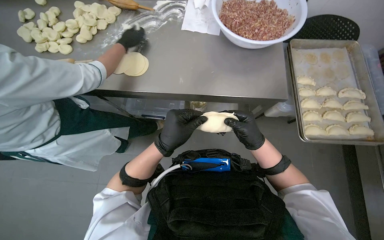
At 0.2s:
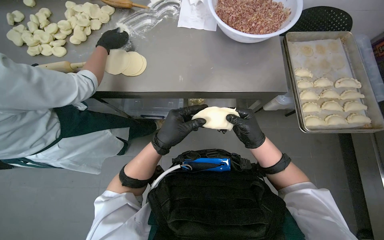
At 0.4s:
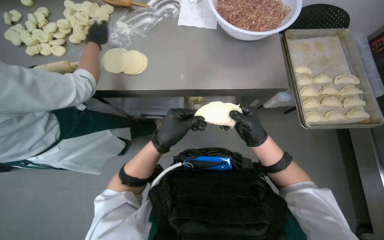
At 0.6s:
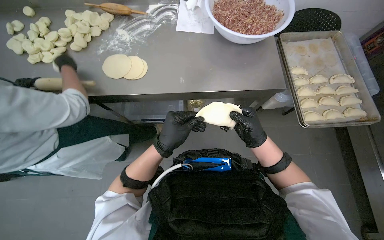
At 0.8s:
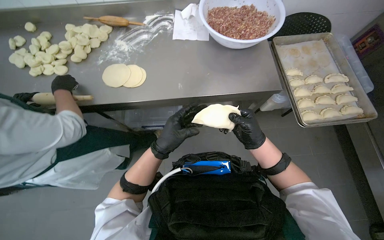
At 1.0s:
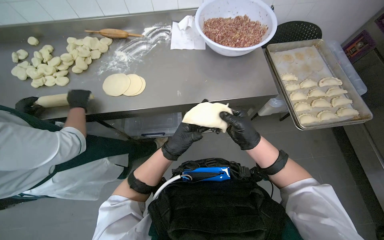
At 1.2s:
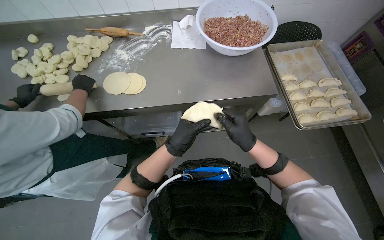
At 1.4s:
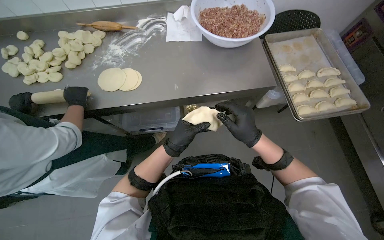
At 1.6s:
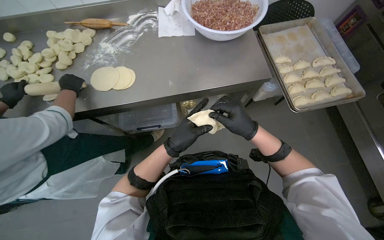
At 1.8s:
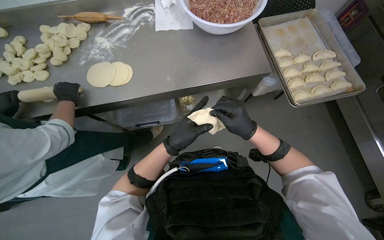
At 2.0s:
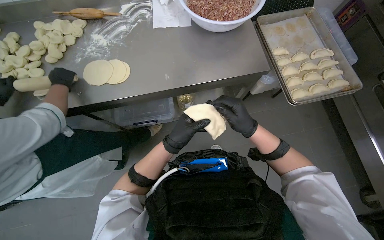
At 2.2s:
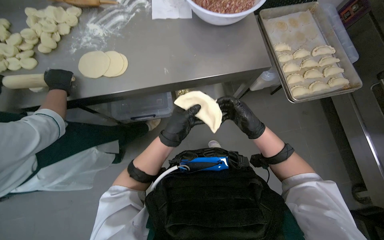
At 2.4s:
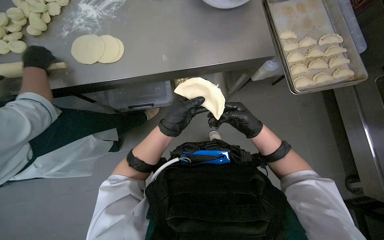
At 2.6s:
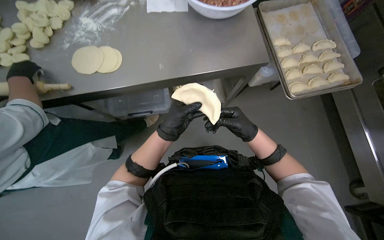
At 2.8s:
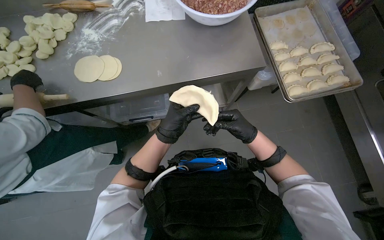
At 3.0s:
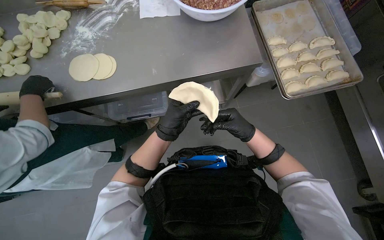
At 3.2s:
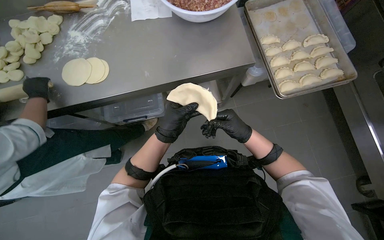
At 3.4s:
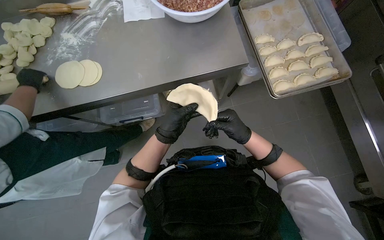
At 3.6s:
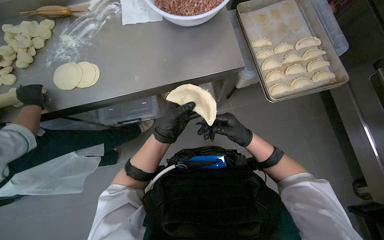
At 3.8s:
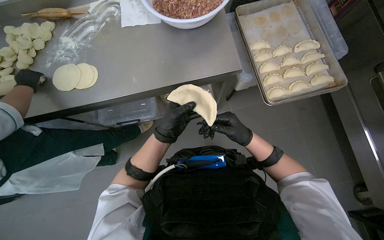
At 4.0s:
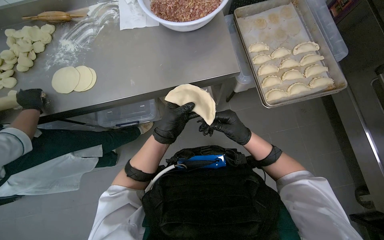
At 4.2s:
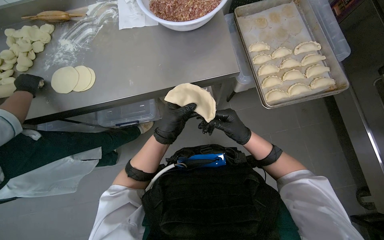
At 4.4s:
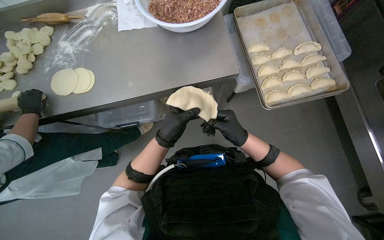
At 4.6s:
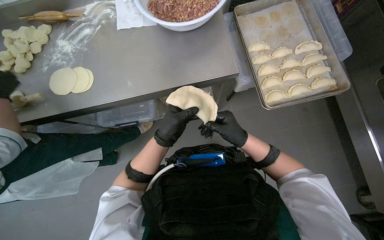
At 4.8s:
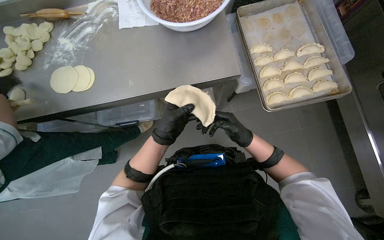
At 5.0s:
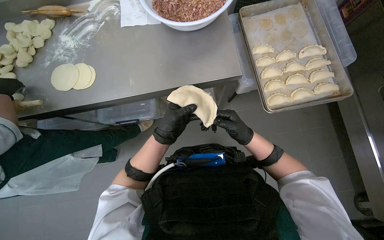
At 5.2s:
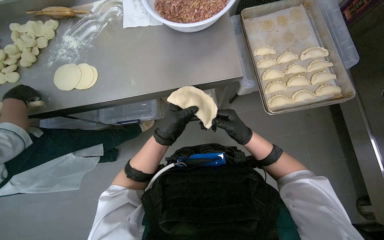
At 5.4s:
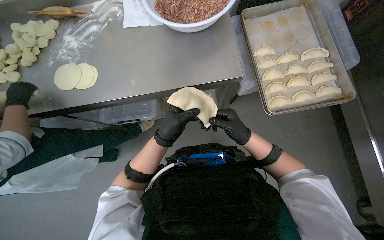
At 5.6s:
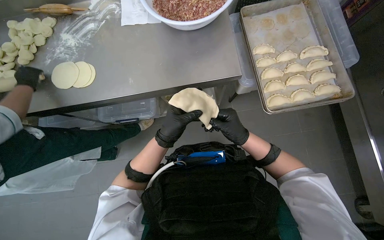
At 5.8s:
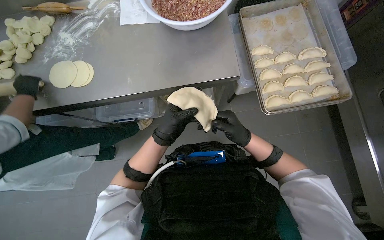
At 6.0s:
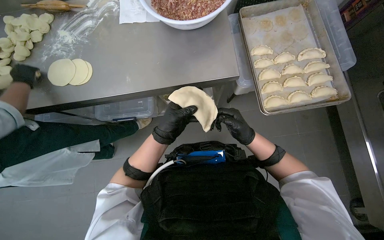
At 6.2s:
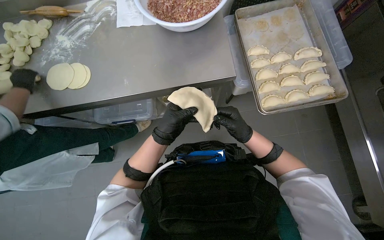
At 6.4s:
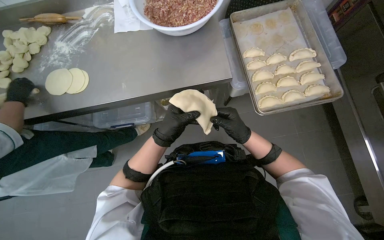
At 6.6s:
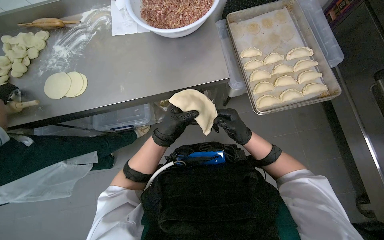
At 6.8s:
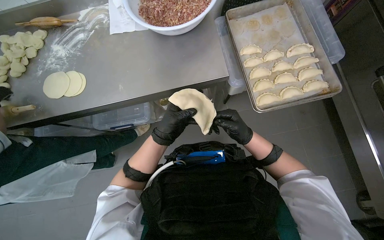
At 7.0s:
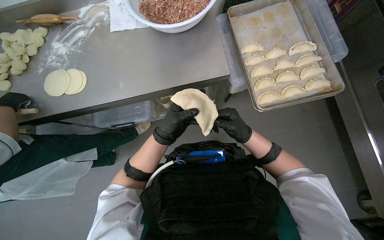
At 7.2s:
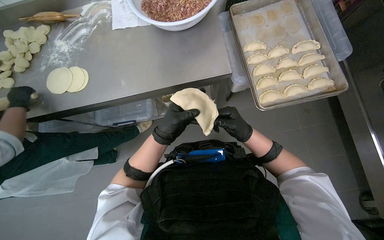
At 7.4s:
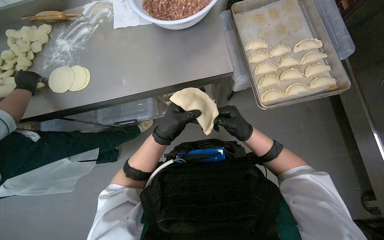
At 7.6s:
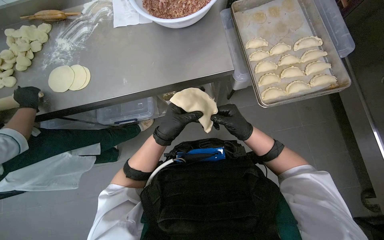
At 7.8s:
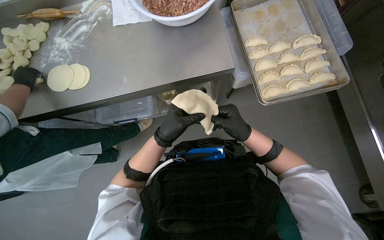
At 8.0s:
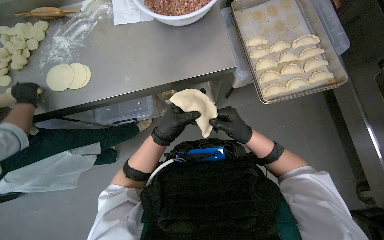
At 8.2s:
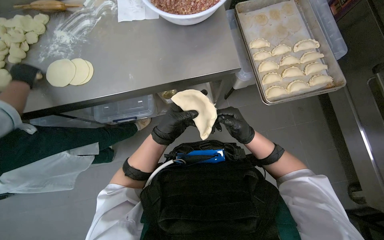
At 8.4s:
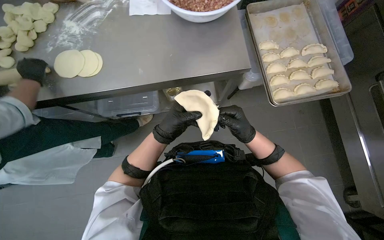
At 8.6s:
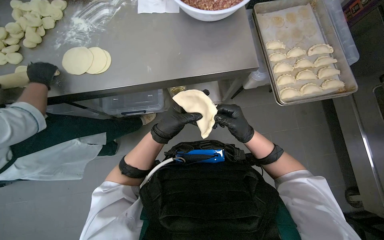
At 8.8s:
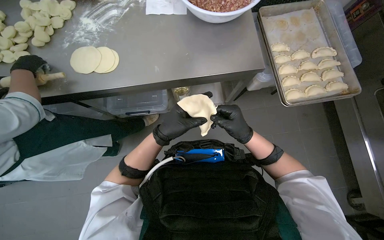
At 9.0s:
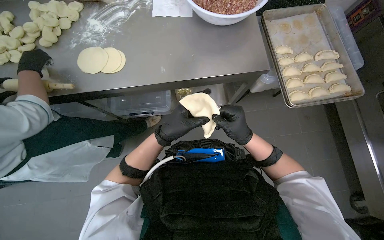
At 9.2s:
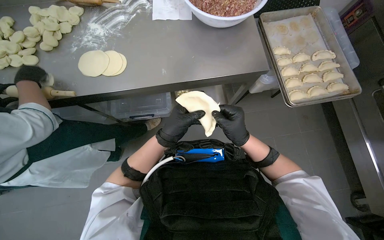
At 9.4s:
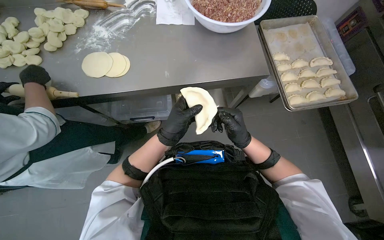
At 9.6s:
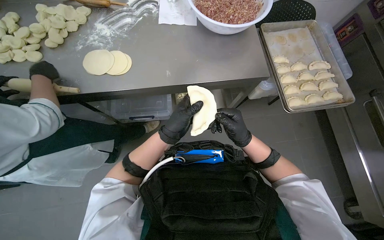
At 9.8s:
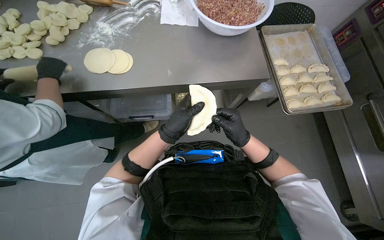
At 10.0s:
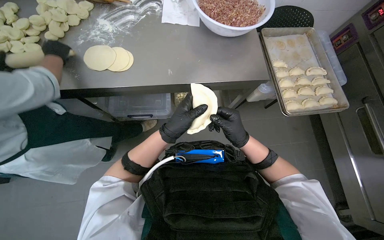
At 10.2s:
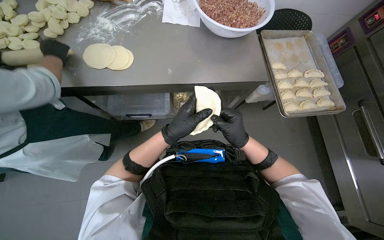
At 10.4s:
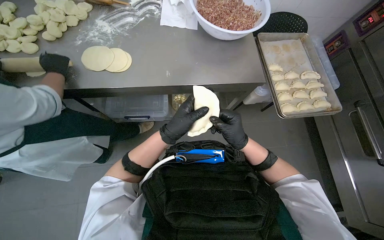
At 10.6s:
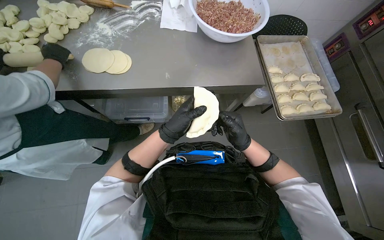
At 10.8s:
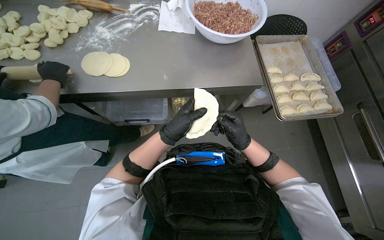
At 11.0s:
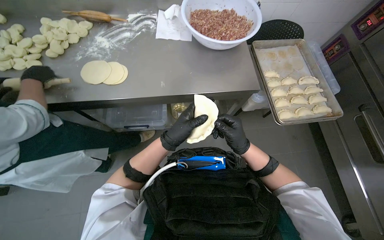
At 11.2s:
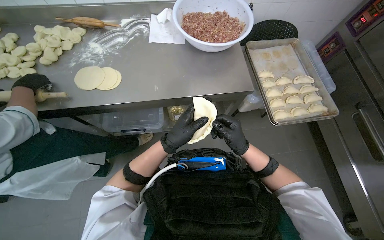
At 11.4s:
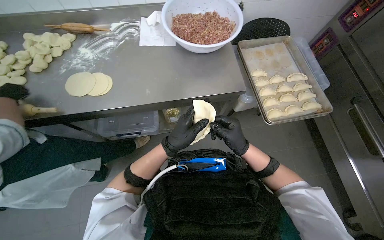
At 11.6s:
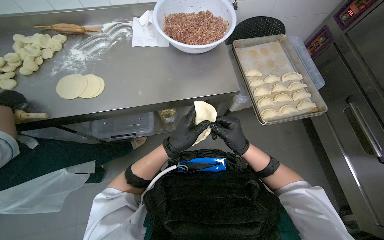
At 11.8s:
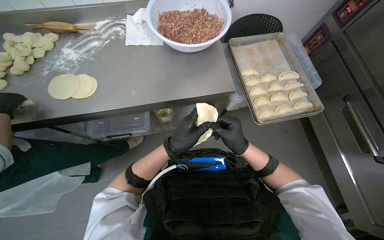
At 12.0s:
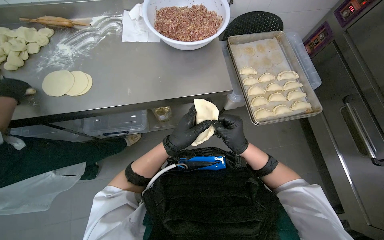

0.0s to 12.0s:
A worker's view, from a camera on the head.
Job: preparing food.
The whole recording: Preparing meat-filled dumplings. The worker places meat filling onto dough circles, seals them, and places them onto a tray.
1.6s to 3.0s: The right hand is displaced farther from the camera by roughly 10 cm.
3.0s to 7.6s: The hands are busy where they are.
9.0s to 10.4s: The hands stay close to where they were, moving slightly.

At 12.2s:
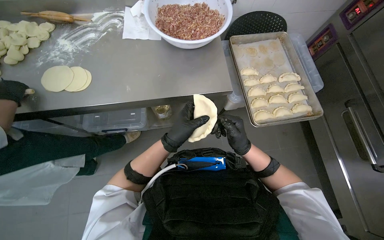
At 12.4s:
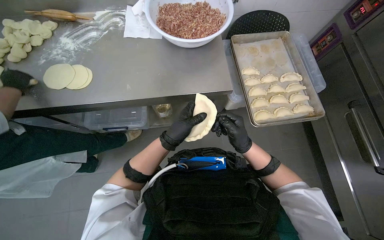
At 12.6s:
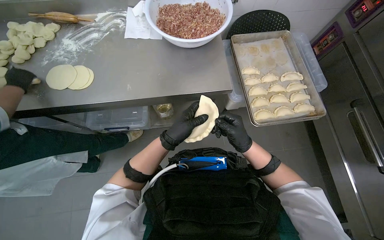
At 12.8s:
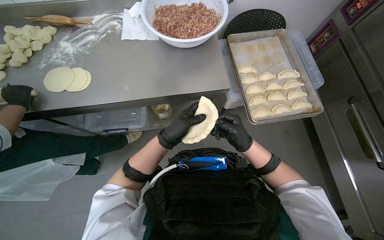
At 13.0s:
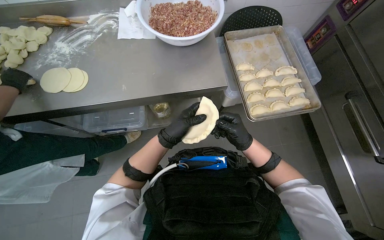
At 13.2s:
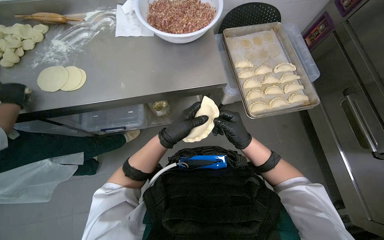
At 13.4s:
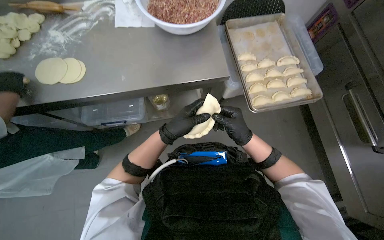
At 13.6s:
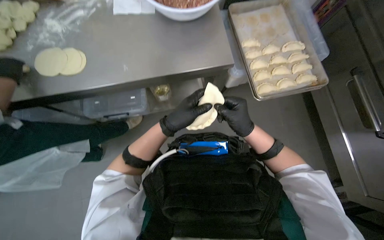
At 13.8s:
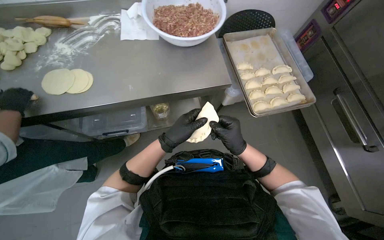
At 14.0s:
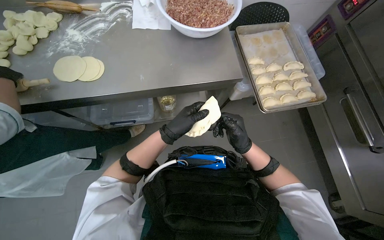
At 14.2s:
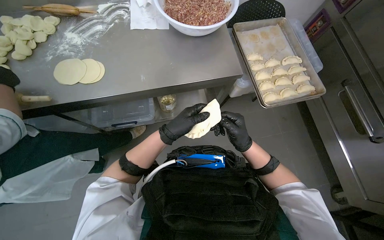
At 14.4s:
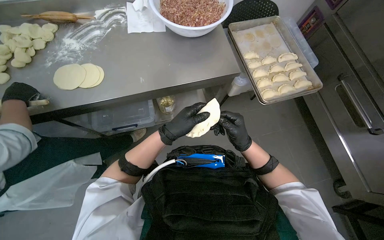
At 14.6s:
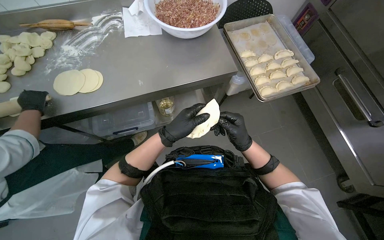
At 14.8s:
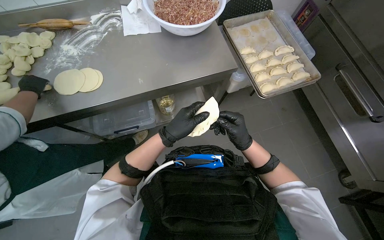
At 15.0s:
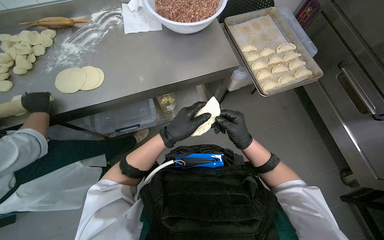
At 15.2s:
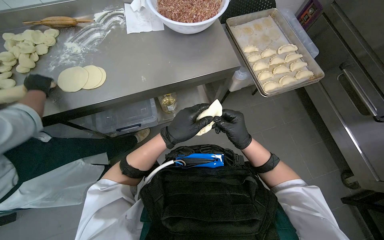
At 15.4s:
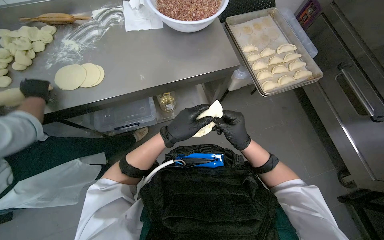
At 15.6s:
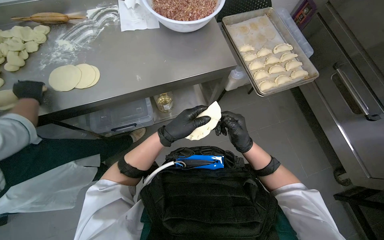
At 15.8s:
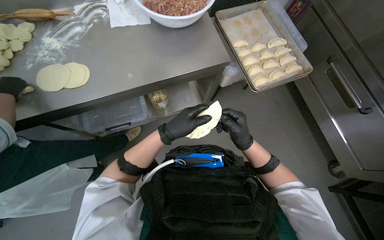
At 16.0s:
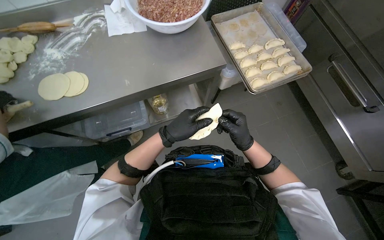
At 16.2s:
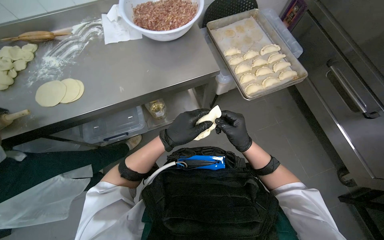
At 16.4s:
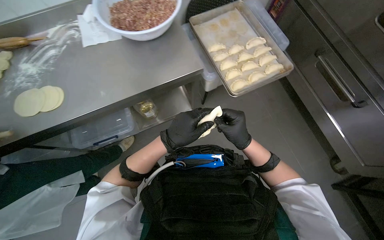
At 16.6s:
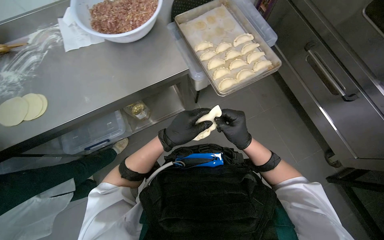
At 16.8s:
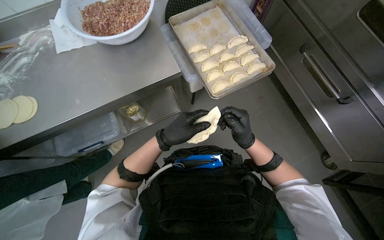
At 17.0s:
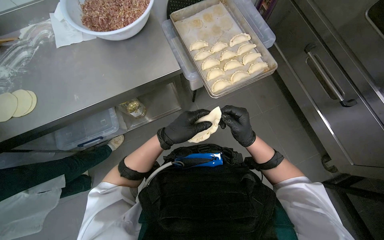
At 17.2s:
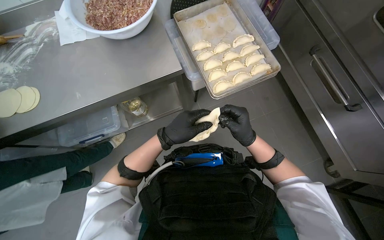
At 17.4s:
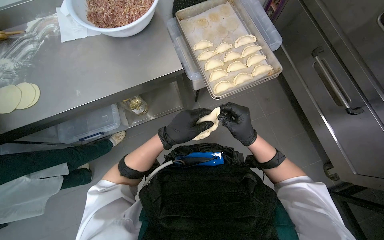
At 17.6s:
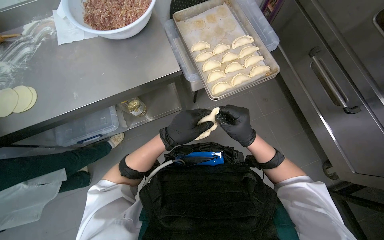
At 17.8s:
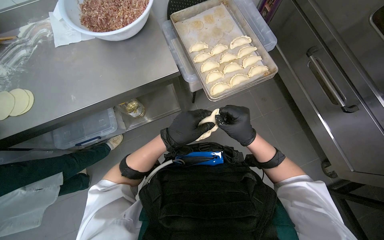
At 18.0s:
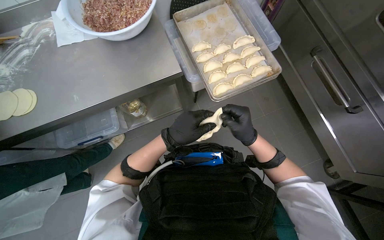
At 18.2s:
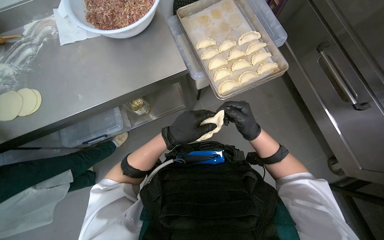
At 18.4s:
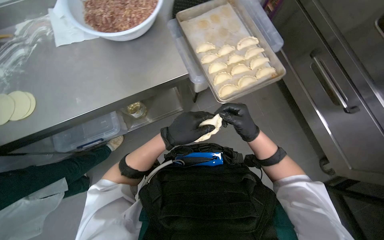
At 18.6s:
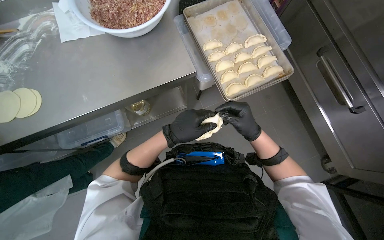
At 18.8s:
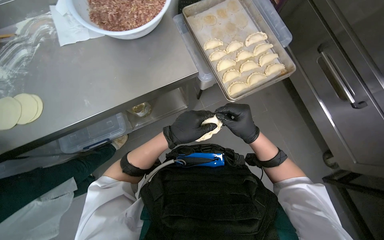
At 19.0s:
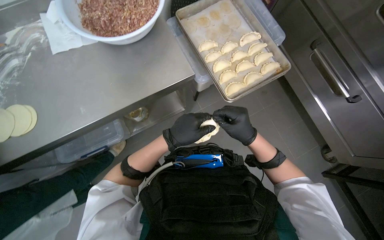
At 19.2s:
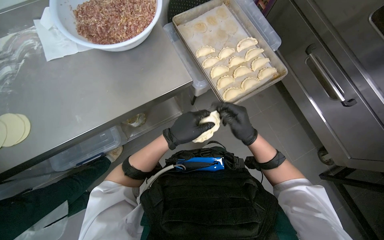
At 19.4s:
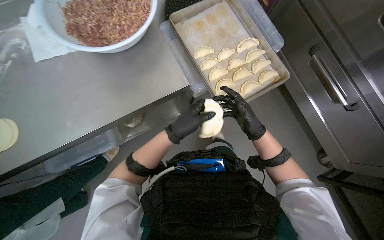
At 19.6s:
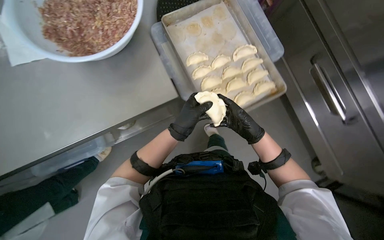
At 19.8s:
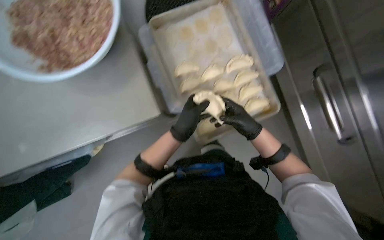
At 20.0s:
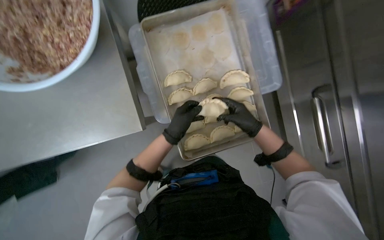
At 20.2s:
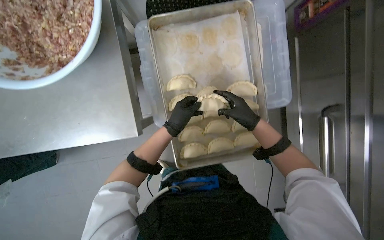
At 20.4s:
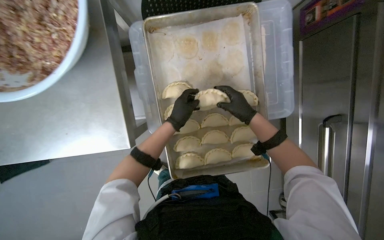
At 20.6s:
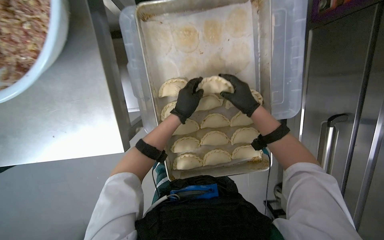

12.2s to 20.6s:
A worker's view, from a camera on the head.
Job: preparing food.
The whole recording: Preparing meat-filled dumplings. The worker places meat filling onto dough circles, seals them, and places them onto a tray.
12.2s to 13.6s: The hands work in one place, with small movements.
19.2s to 20.6s: The wearer moves roughly 60 cm. The view tips downward by roughly 20 degrees.
